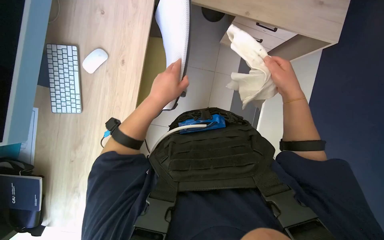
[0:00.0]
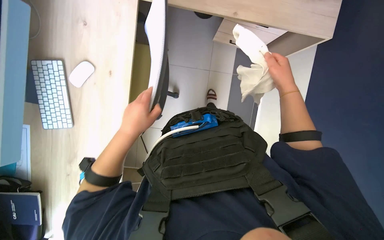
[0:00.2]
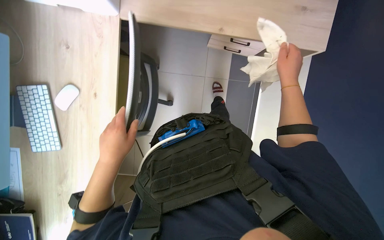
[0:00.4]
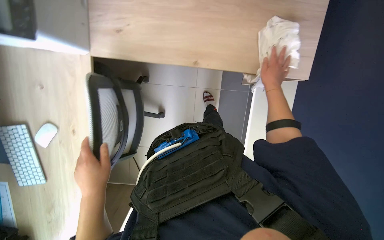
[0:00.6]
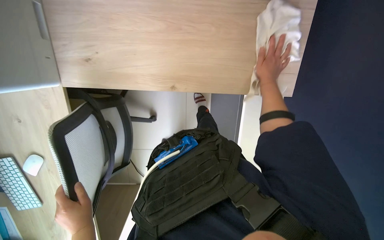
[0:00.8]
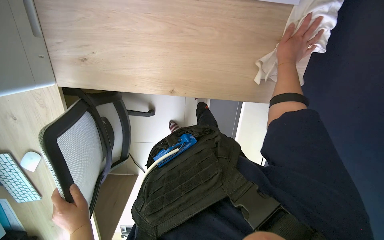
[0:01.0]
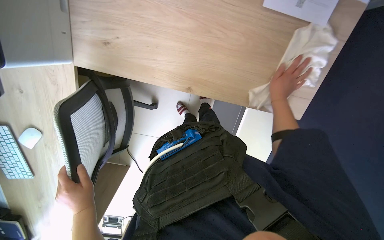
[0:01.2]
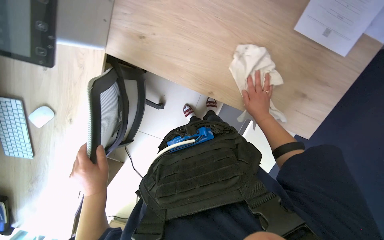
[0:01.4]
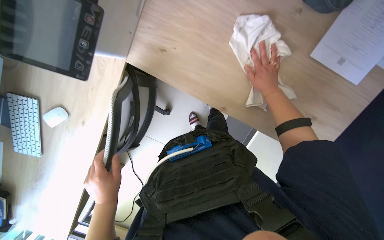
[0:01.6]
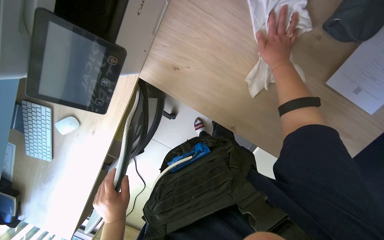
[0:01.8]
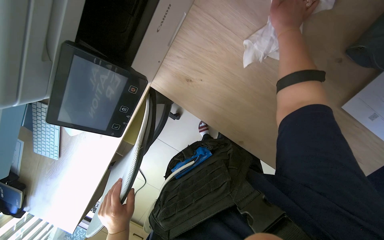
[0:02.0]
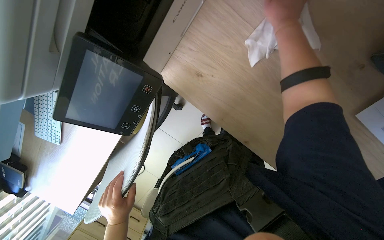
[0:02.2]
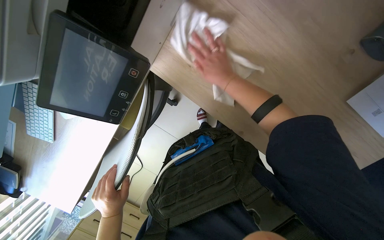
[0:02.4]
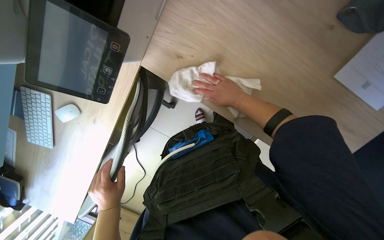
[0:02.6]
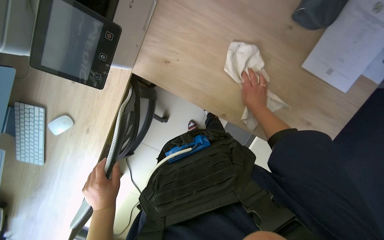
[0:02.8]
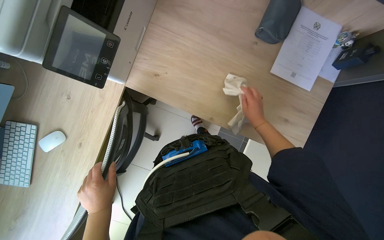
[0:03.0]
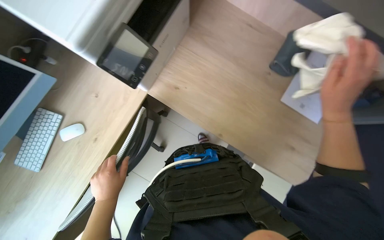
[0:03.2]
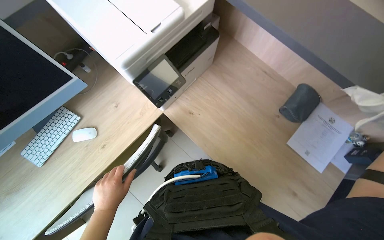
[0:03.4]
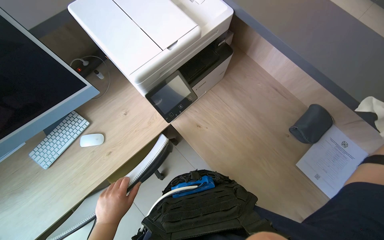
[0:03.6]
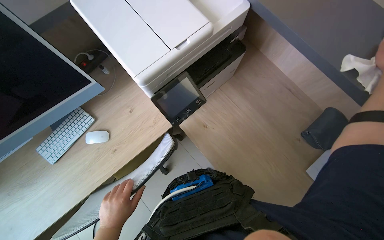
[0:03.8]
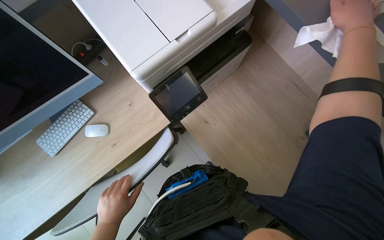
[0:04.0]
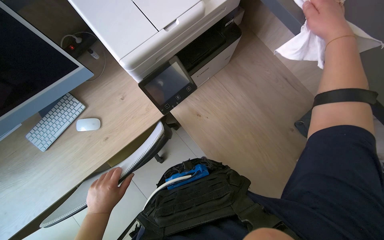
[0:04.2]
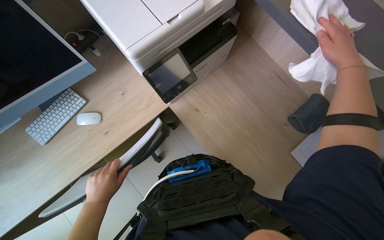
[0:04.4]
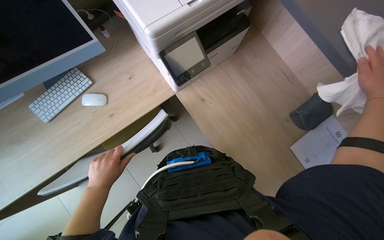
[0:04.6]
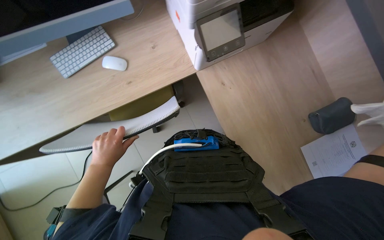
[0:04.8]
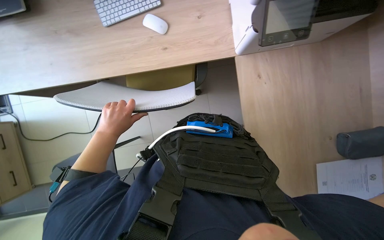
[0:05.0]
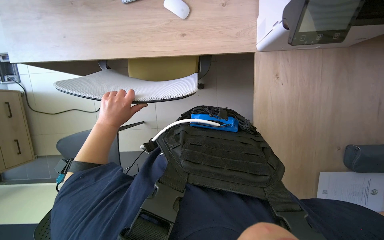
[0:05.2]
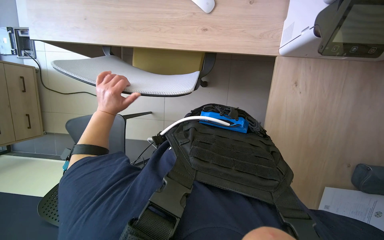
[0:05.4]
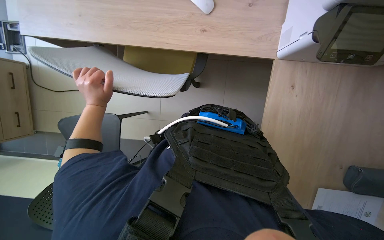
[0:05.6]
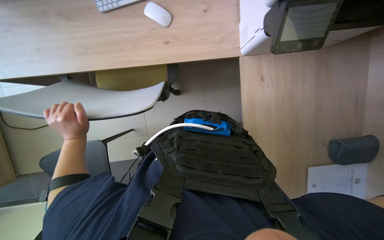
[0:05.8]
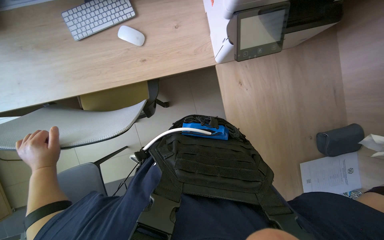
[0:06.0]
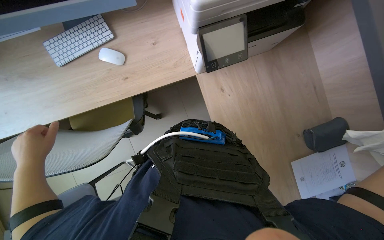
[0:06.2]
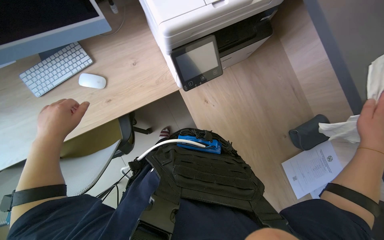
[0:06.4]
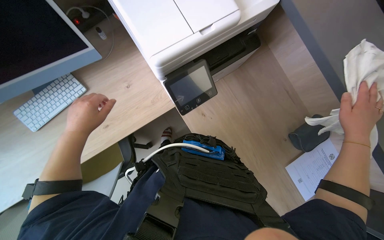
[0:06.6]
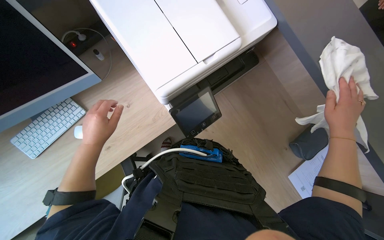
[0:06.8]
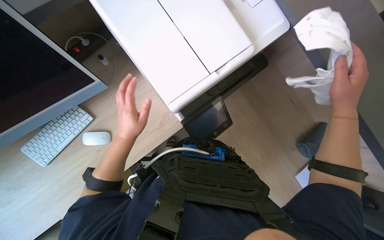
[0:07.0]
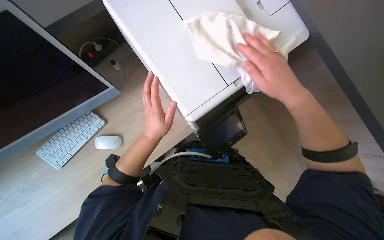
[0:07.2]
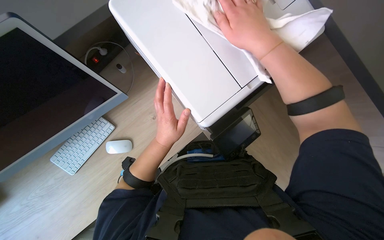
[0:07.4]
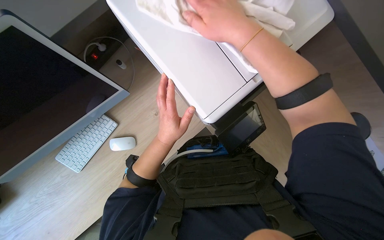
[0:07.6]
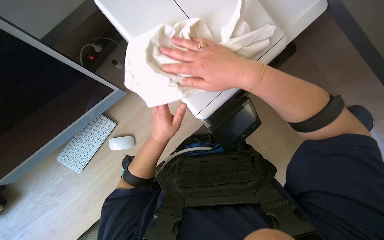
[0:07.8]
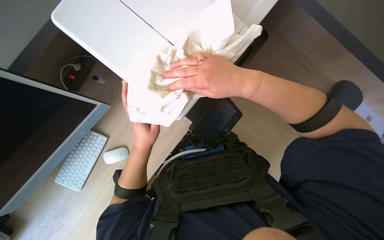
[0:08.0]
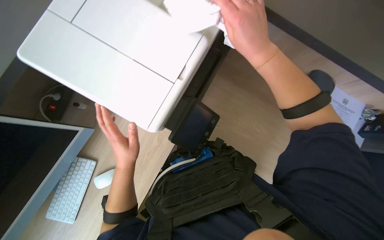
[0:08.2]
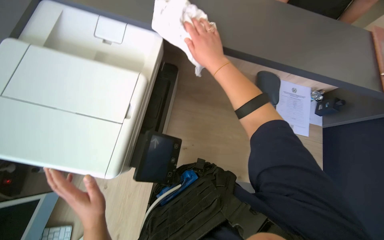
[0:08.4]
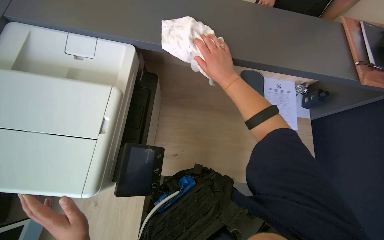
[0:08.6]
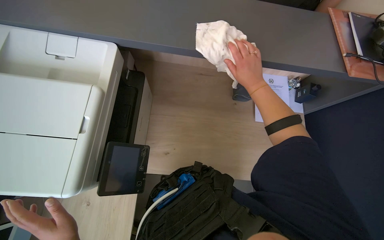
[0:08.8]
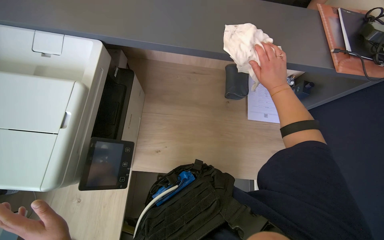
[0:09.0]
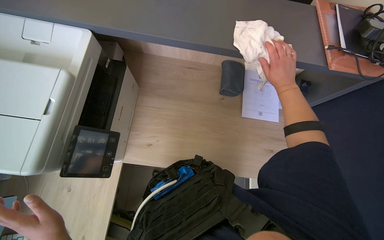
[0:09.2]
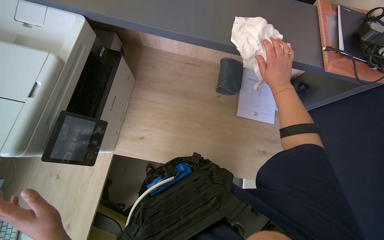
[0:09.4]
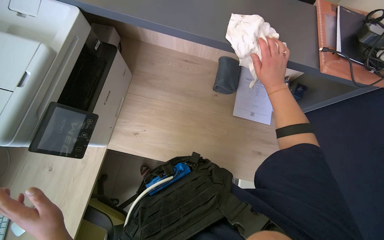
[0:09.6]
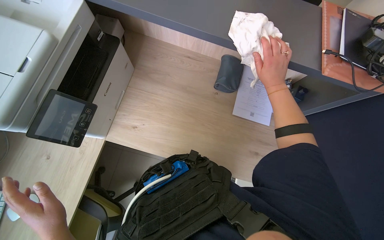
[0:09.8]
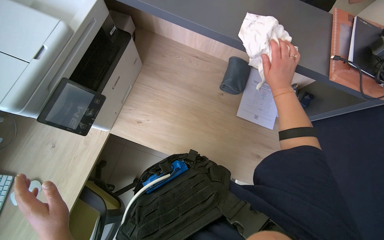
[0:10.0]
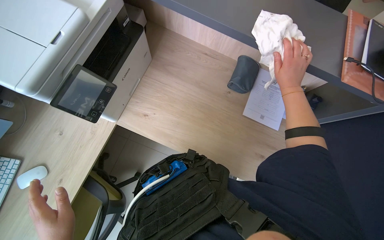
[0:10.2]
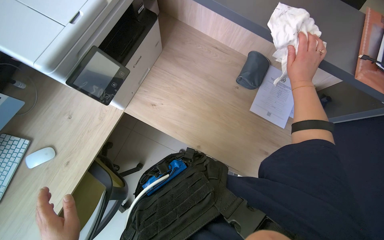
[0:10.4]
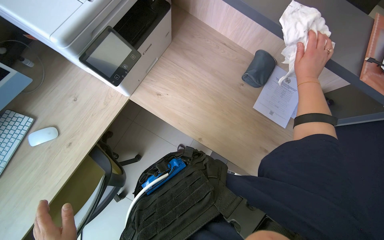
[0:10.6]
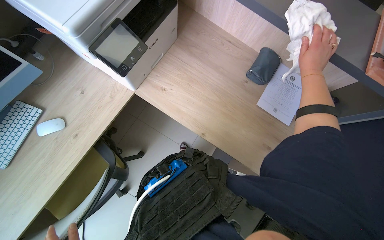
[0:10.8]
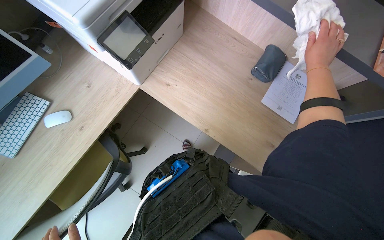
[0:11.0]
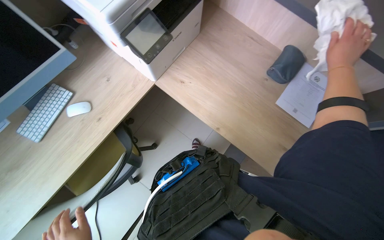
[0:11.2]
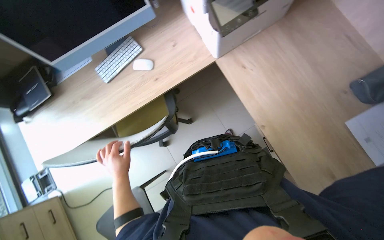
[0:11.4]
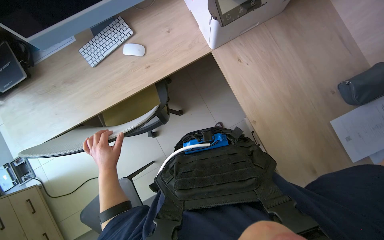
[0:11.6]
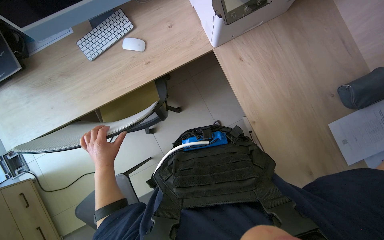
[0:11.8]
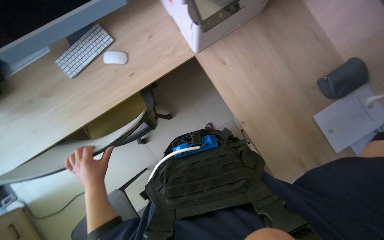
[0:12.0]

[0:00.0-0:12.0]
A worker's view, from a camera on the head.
Job: wiping surfaces.
The whole recording: Wiping office desk and surfaces. Wipes the office desk, printer, and nearby wooden surfaces with a cloth.
0:00.0 to 0:01.6: The wearer looks about 15 degrees further upward. The right hand goes up and down the picture, about 15 cm each way, reversing 2 times. The left hand is displaced down the picture by roughly 20 cm.
0:01.6 to 0:03.0: The view tilts some 15 degrees upward. The right hand is displaced farther from the camera and down the picture by roughly 15 cm.
0:03.0 to 0:04.4: The view tilts some 15 degrees upward. Everything in view rotates roughly 25 degrees clockwise.
0:04.4 to 0:06.0: The view tips downward by roughly 15 degrees.
0:06.0 to 0:07.6: The scene rotates counterclockwise by some 30 degrees.
0:10.4 to 0:12.0: The wearer looks approximately 35 degrees further to the left.

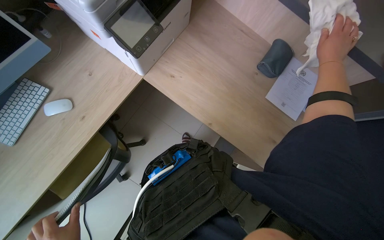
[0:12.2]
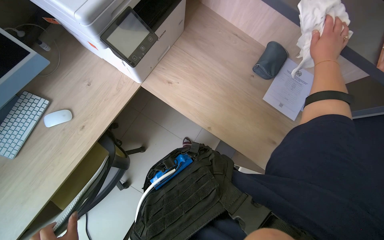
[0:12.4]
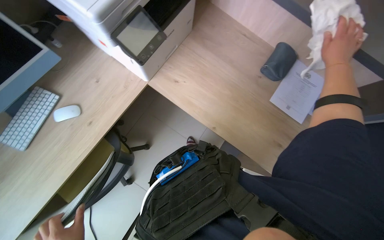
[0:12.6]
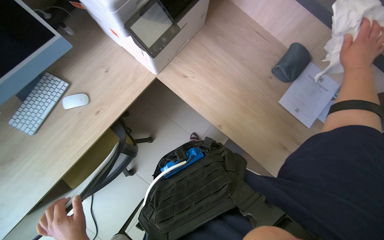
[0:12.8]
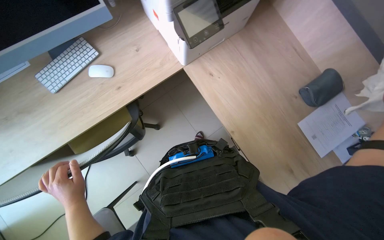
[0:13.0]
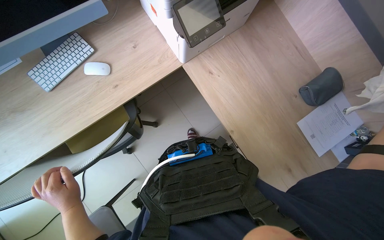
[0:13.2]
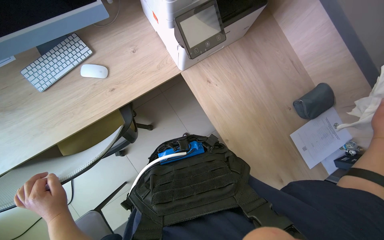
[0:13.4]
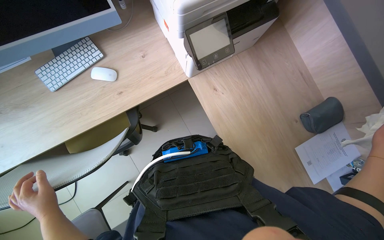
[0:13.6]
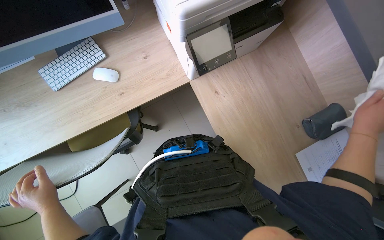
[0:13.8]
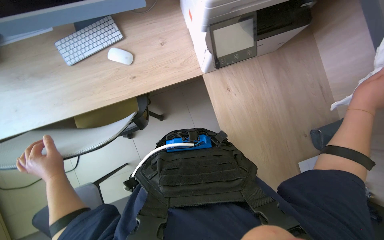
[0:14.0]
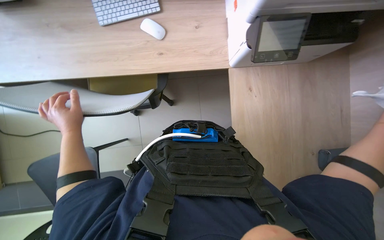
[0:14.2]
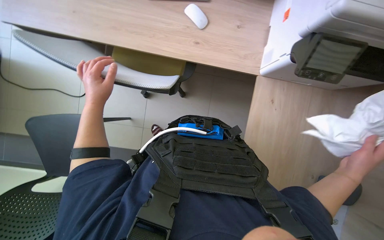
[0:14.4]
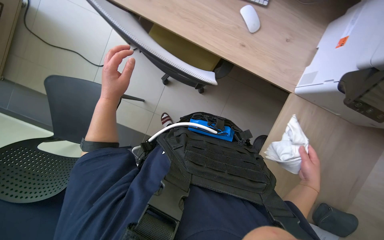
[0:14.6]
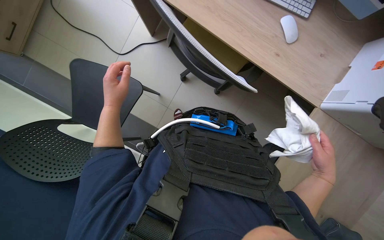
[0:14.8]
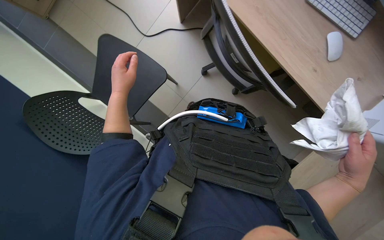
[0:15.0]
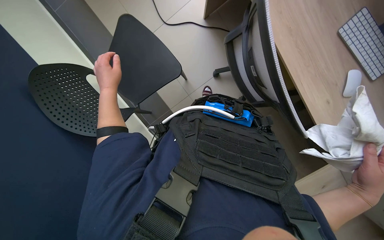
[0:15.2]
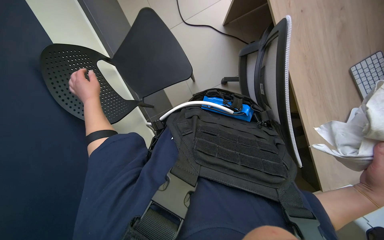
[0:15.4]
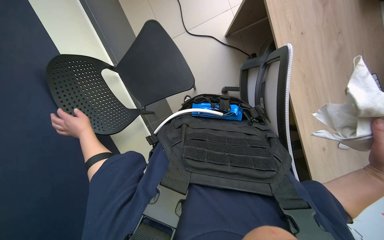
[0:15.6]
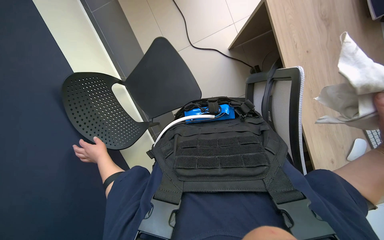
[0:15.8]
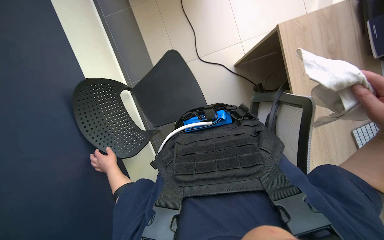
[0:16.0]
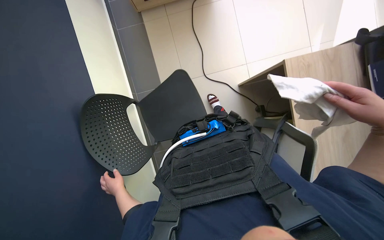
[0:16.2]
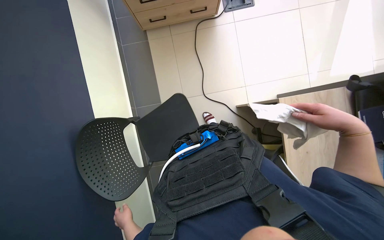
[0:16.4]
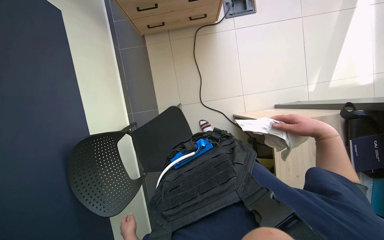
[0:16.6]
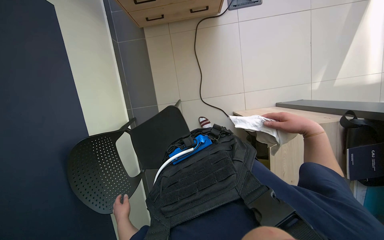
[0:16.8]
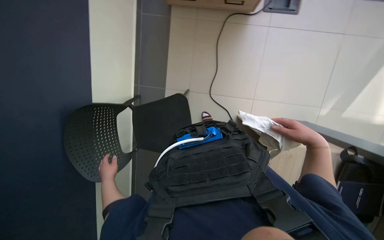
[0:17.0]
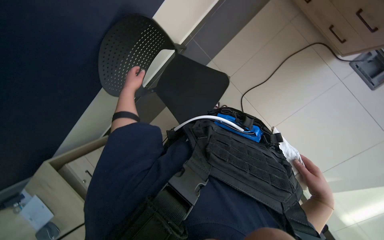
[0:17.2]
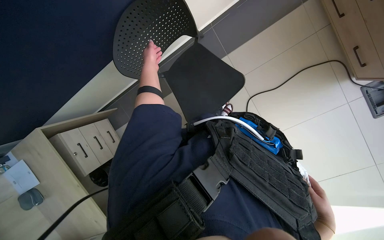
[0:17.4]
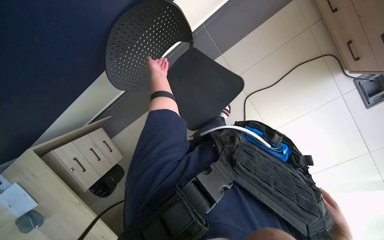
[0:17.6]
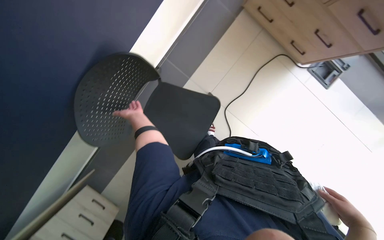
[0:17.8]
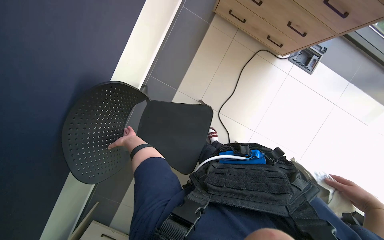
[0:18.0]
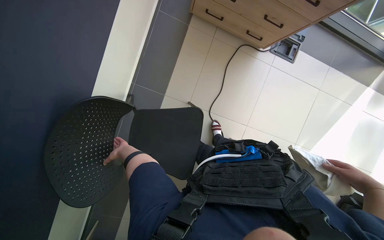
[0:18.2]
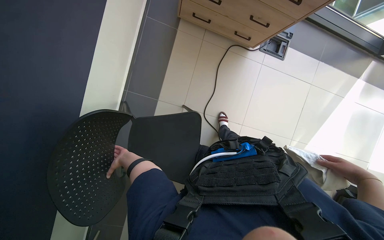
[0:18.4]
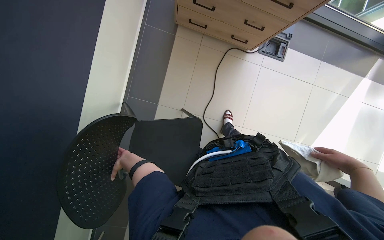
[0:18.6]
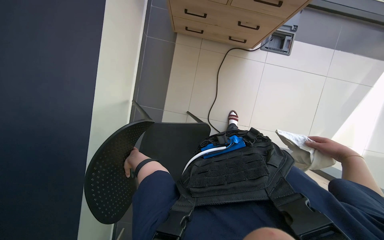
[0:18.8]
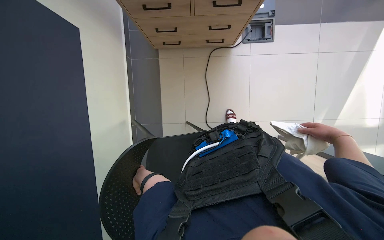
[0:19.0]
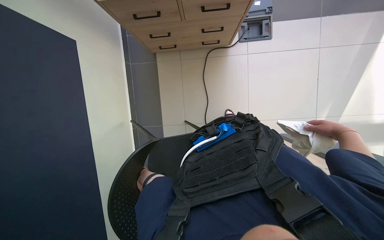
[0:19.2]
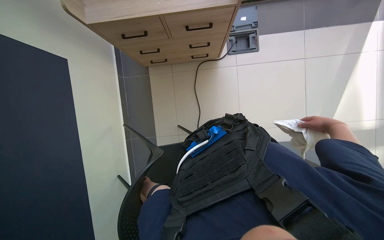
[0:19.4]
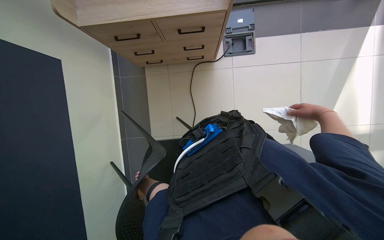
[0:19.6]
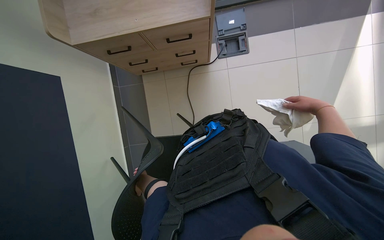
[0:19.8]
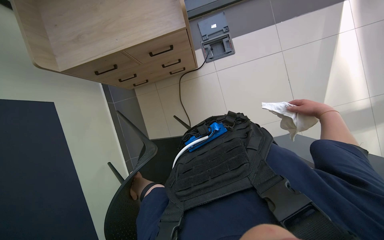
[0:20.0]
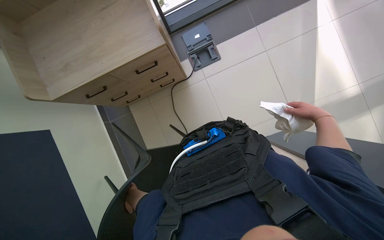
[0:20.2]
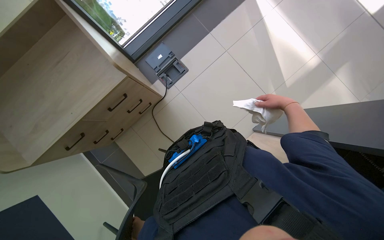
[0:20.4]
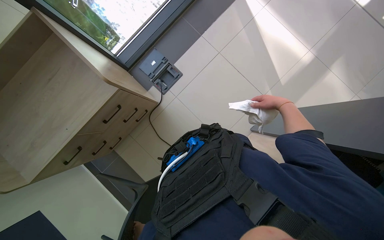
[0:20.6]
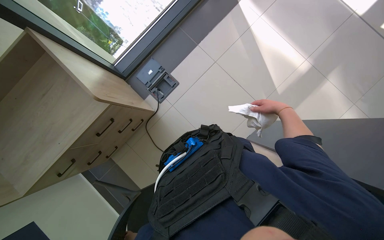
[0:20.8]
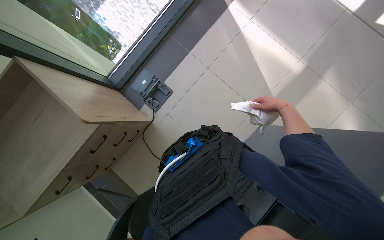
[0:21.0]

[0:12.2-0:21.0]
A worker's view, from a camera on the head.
Job: wiping surfaces.
The whole recording: Wiping office desk and surfaces. Wipes the office desk, printer, and nearby wooden surfaces with a cloth.
0:13.6 to 0:15.2: The view tilts some 15 degrees downward. The scene turns some 80 degrees clockwise in the picture.
0:15.2 to 0:16.6: The left hand is displaced down the picture by about 25 cm.
0:18.0 to 0:19.6: The wearer looks some 15 degrees further upward. The scene turns about 40 degrees counterclockwise in the picture. The right hand is displaced farther from the camera by some 15 cm.
0:19.6 to 0:21.0: The view tilts approximately 15 degrees upward. The scene rotates counterclockwise by roughly 45 degrees.
